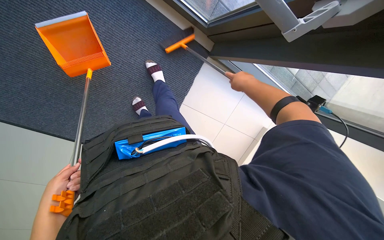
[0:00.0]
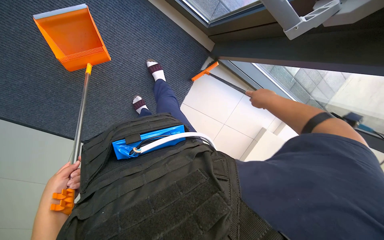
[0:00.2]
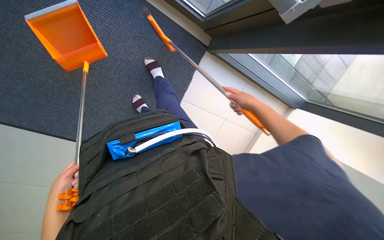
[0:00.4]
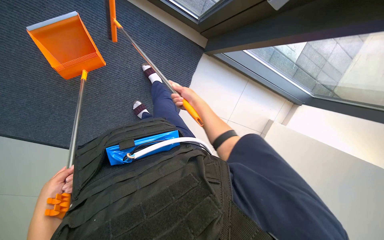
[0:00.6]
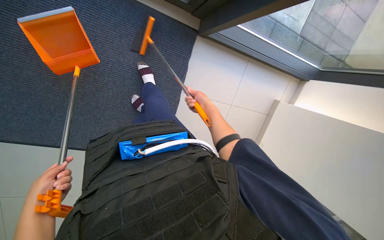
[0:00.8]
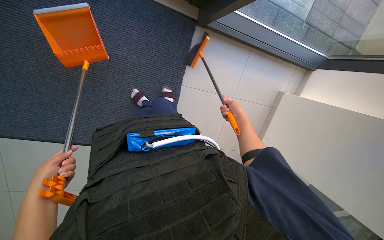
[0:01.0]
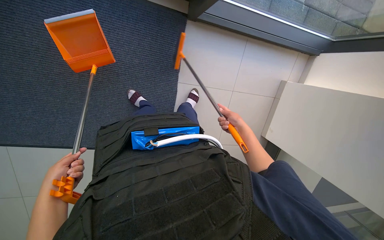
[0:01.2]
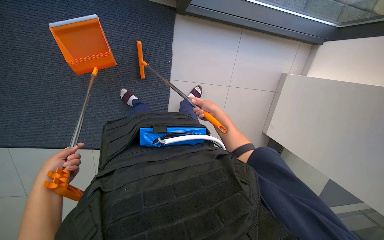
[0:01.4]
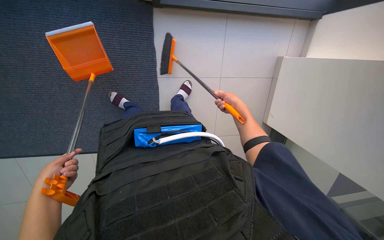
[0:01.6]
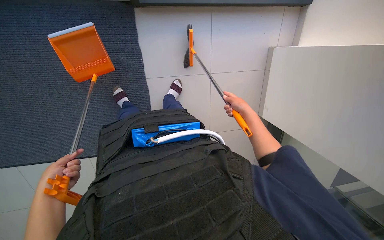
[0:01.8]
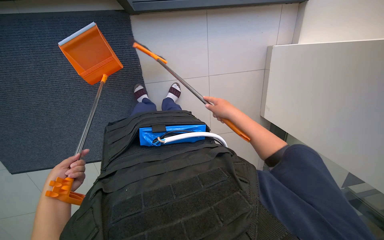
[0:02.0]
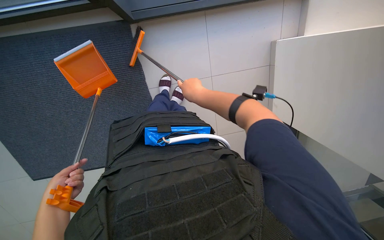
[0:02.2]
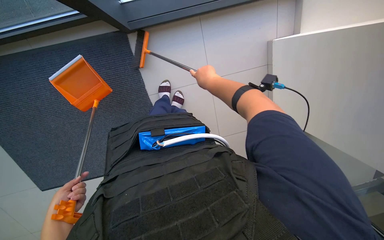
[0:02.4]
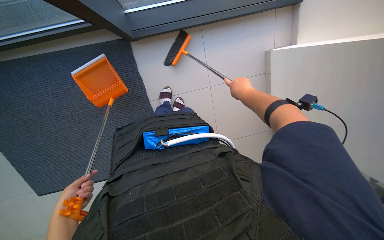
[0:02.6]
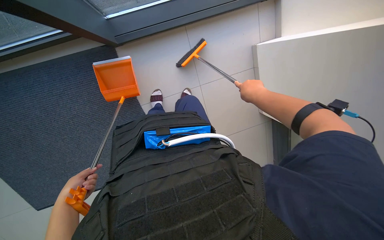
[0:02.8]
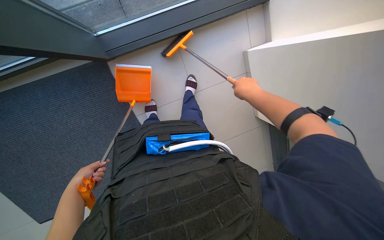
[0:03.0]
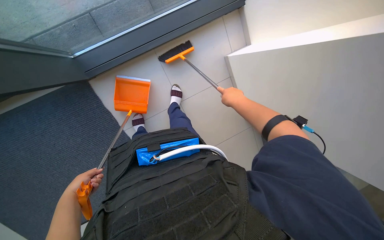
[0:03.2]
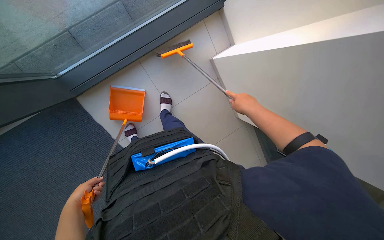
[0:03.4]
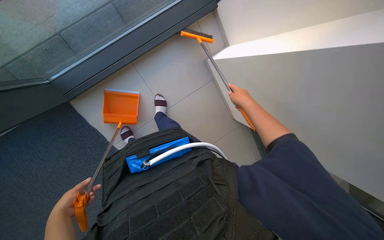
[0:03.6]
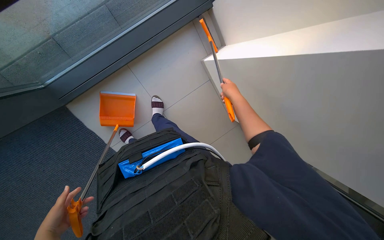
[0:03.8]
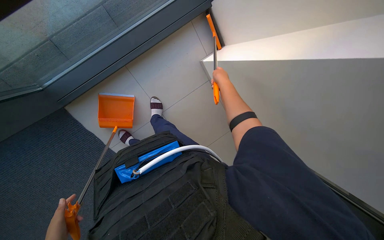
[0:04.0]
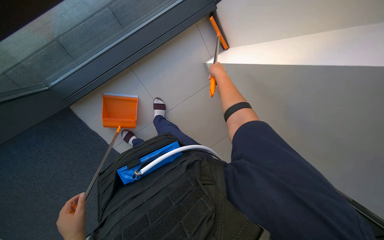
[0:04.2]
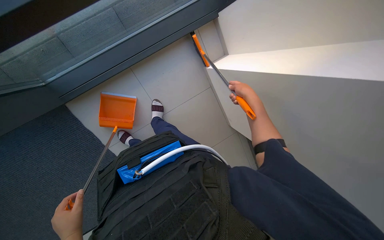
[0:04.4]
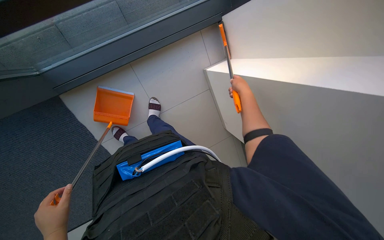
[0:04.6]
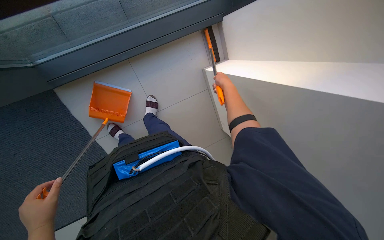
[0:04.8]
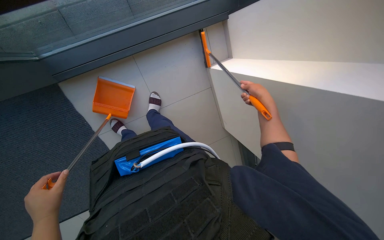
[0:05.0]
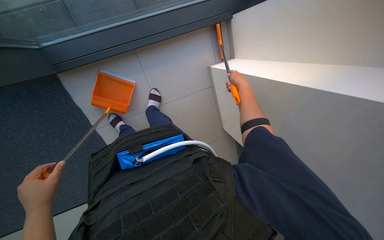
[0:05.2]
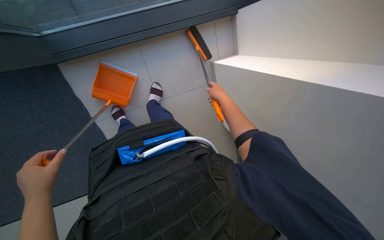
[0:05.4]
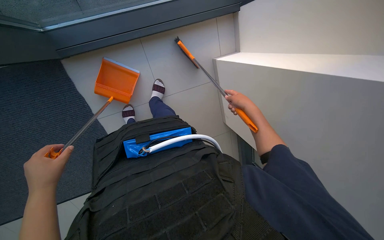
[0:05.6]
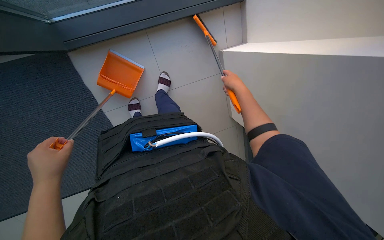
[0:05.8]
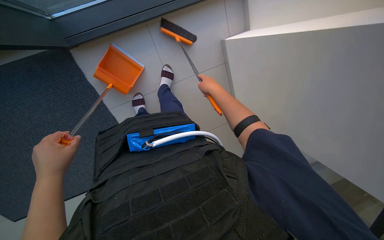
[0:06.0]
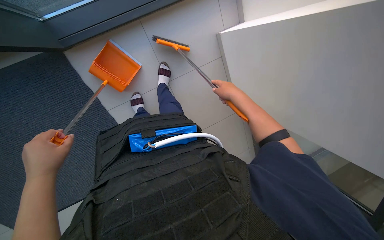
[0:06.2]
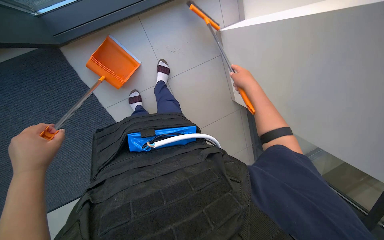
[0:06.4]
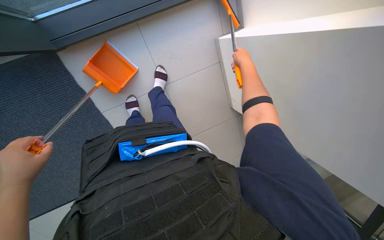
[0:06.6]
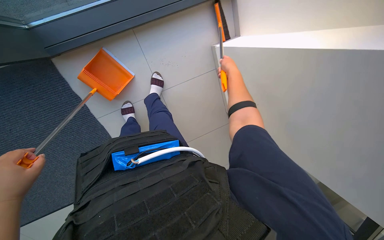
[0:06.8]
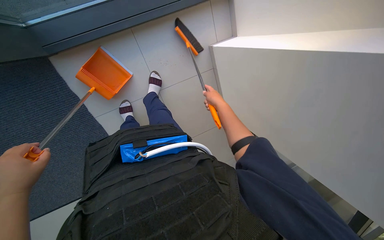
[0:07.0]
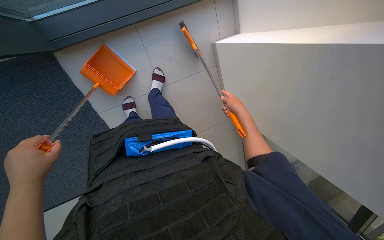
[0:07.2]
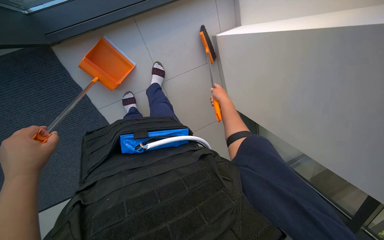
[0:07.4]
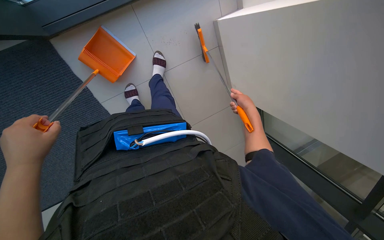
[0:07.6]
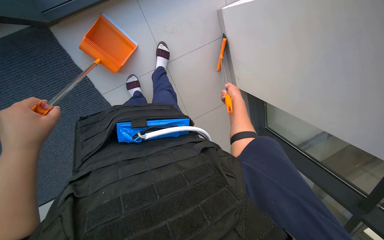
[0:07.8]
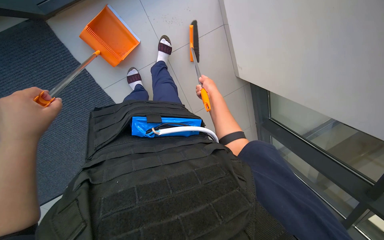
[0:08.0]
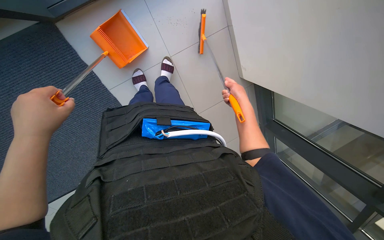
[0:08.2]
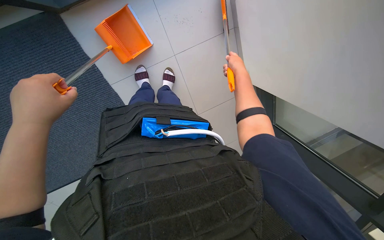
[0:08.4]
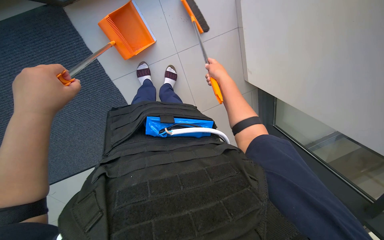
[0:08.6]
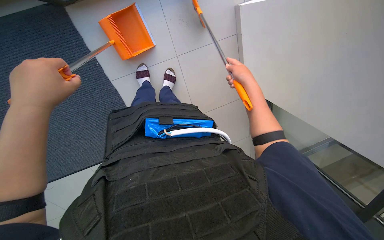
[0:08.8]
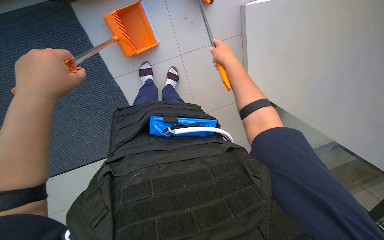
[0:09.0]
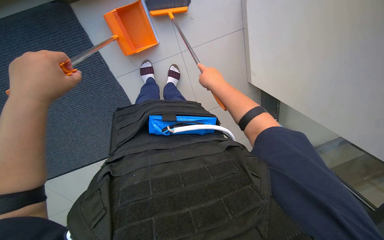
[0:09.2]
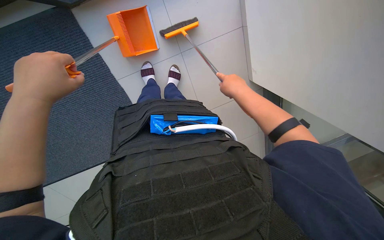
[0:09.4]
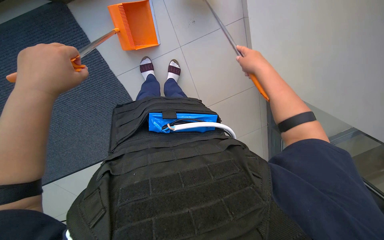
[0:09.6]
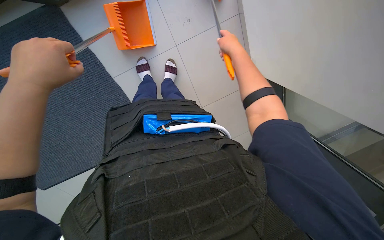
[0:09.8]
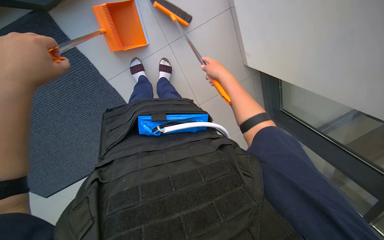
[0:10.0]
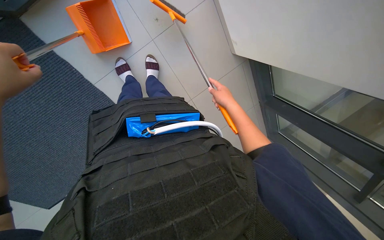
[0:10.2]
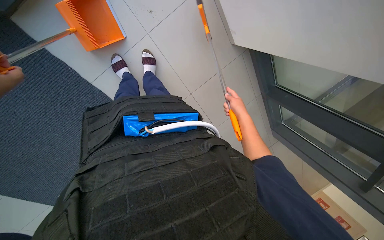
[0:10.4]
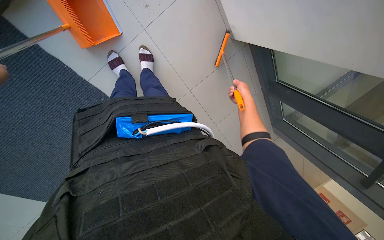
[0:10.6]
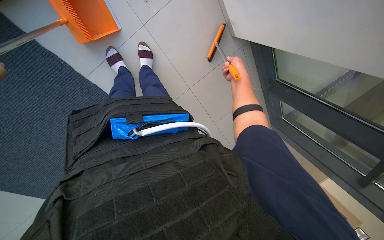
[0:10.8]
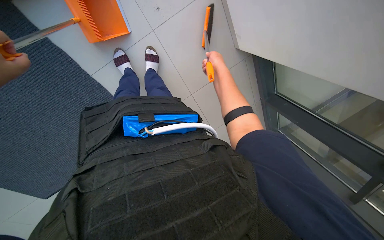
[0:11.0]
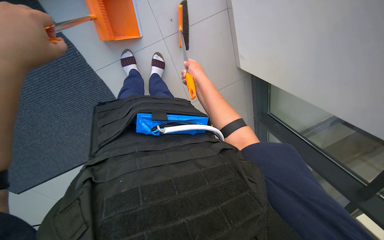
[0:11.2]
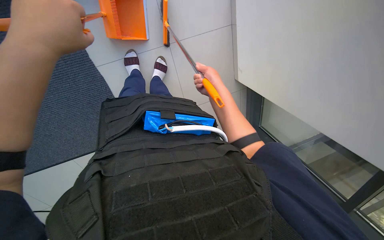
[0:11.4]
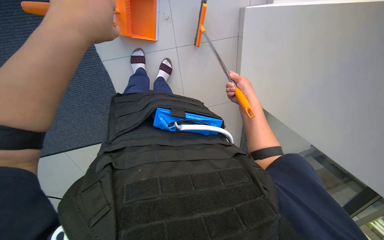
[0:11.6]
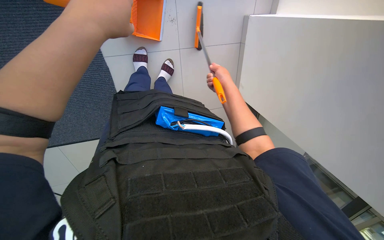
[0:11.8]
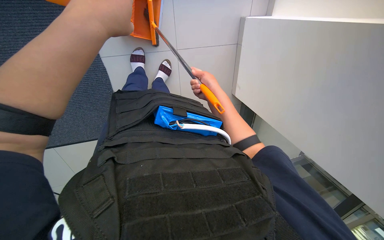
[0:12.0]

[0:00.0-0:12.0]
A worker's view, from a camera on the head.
Job: sweeping floor.
The whole recording: Sweeping floor with broom and dustpan. The worker sweeps the floor with a broom and collects debris with a dustpan.
0:00.0 to 0:01.6: The wearer looks some 15 degrees further downward. The right hand moves left and right over approximately 20 cm, changing direction 4 times, while the left hand is displaced to the left by approximately 15 cm.
0:01.6 to 0:03.0: The right hand is displaced nearer to the camera by approximately 20 cm, and reaches roughly 15 cm to the left, then returns. The left hand goes about 15 cm to the right.
0:03.0 to 0:04.4: The right hand travels up the picture and back again, roughly 15 cm each way.
0:04.4 to 0:06.0: The right hand moves left and right over about 15 cm, changing direction 2 times.
0:06.0 to 0:07.6: The right hand shifts some 20 cm to the right, down the picture and farther from the camera.
0:07.6 to 0:09.0: The right hand is displaced to the left, nearer to the camera and up the picture by about 25 cm.
0:09.0 to 0:10.4: The right hand moves up and down the picture over some 15 cm, changing direction 2 times.
0:10.4 to 0:12.0: The right hand moves left and right over some 20 cm, changing direction 2 times.

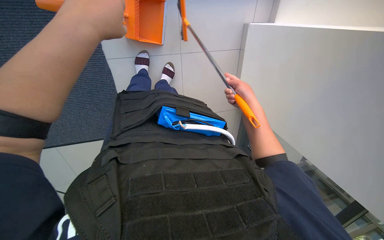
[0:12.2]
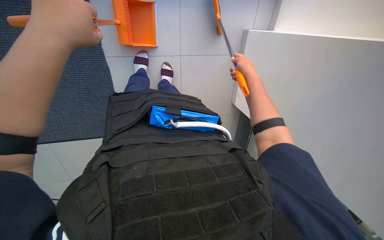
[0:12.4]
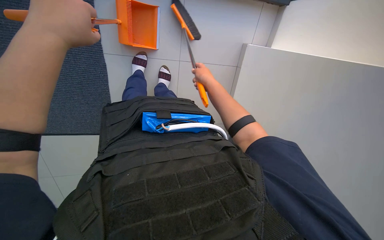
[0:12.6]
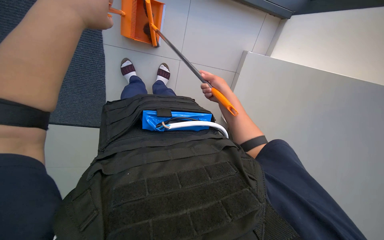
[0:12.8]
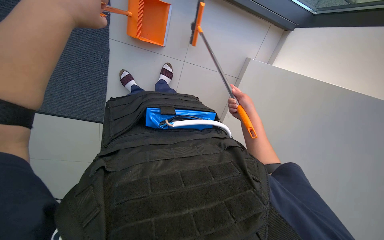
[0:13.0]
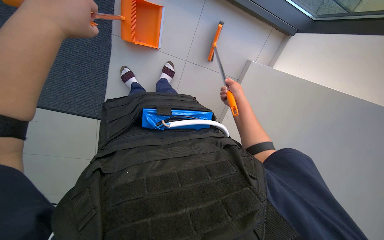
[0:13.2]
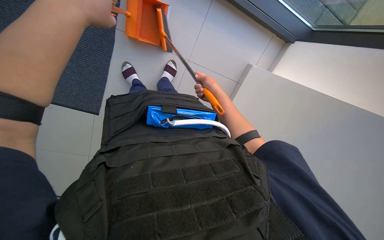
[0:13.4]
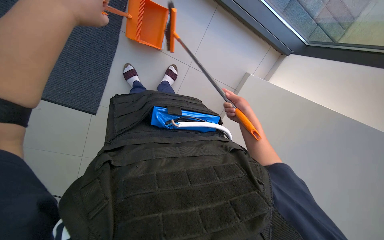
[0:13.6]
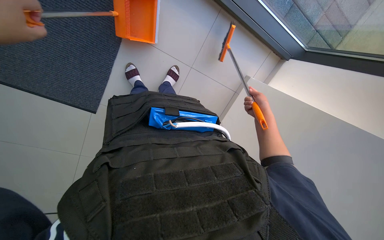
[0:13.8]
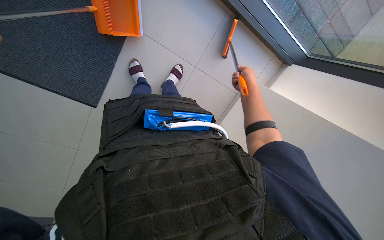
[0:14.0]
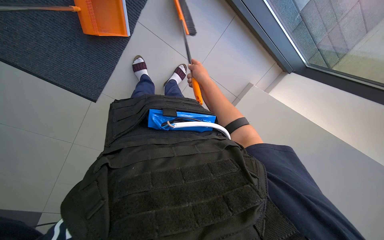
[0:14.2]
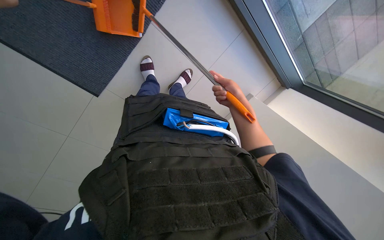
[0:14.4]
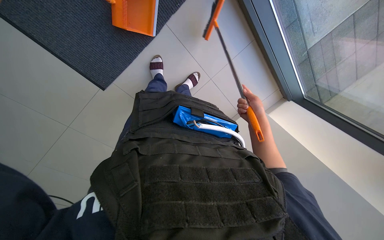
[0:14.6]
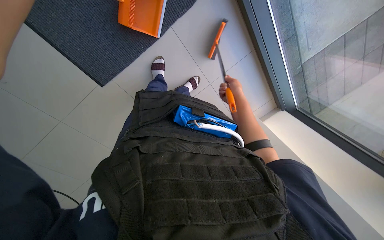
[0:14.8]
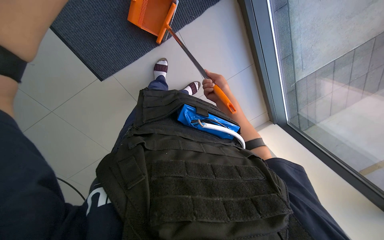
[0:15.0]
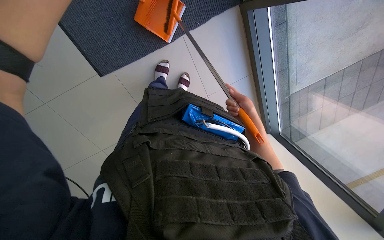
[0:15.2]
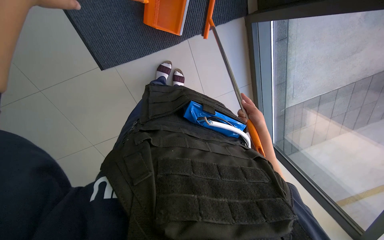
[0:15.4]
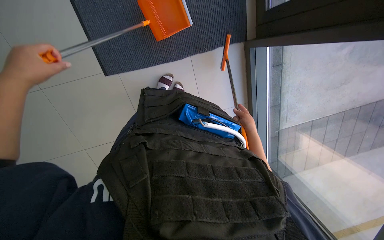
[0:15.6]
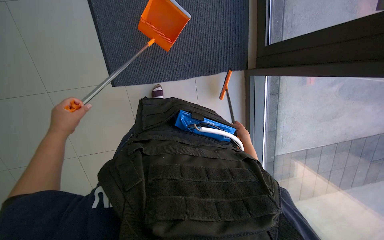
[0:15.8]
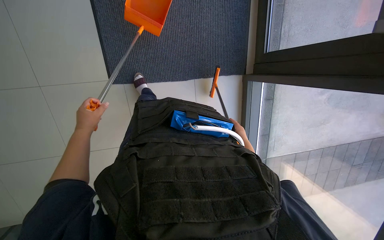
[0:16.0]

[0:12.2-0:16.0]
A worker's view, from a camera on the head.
Job: sweeping floor.
The whole recording: Sweeping floor with broom and dustpan. The worker sweeps the floor with a broom and collects debris with a dustpan.
0:12.2 to 0:13.4: The right hand goes left and right, about 15 cm each way, reversing 2 times.
0:13.4 to 0:14.8: The scene turns roughly 25 degrees clockwise in the picture. The right hand moves left and right over roughly 25 cm, changing direction 3 times.
0:14.8 to 0:16.0: The view tips upward by approximately 20 degrees. Everything in view rotates approximately 30 degrees clockwise. The right hand goes roughly 10 cm to the right.

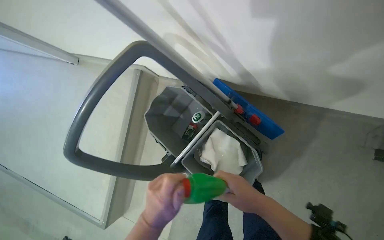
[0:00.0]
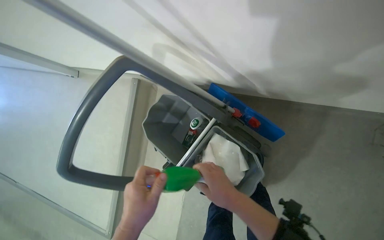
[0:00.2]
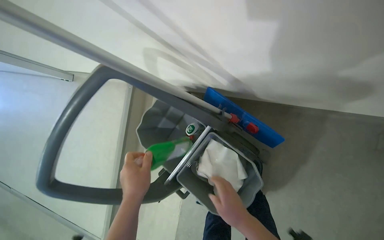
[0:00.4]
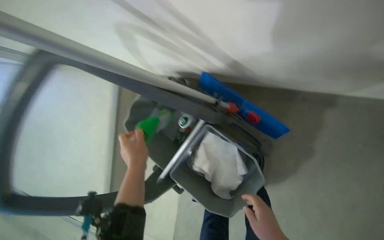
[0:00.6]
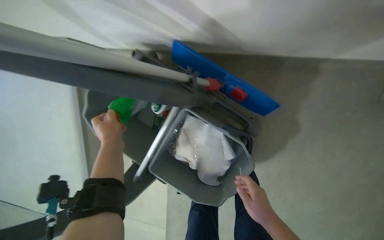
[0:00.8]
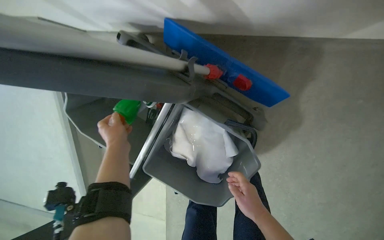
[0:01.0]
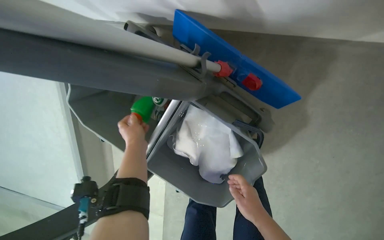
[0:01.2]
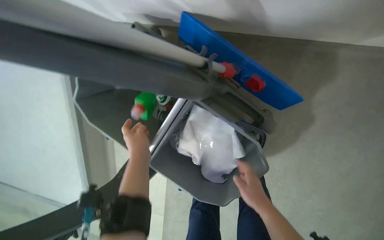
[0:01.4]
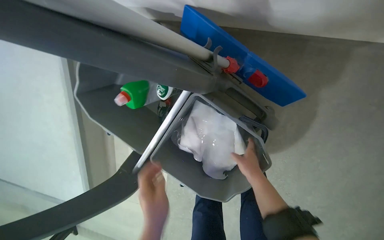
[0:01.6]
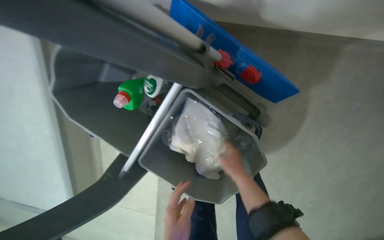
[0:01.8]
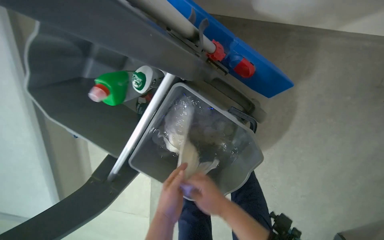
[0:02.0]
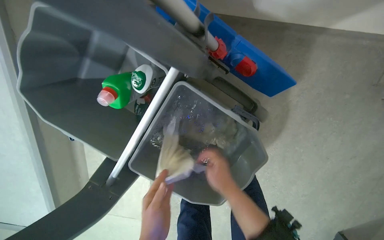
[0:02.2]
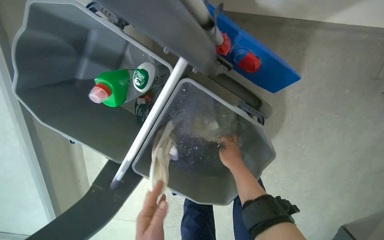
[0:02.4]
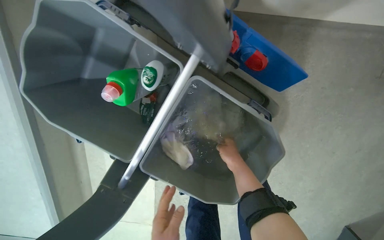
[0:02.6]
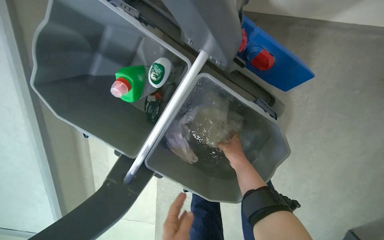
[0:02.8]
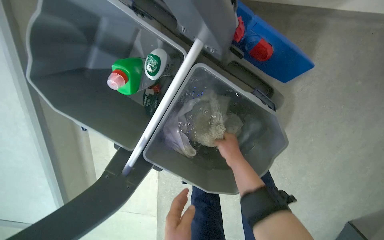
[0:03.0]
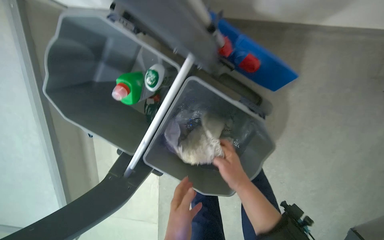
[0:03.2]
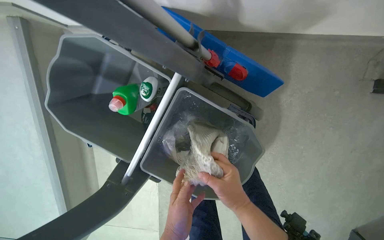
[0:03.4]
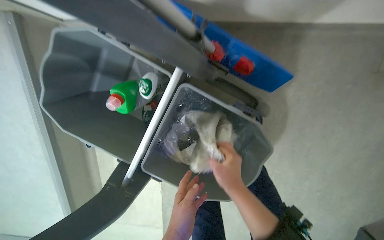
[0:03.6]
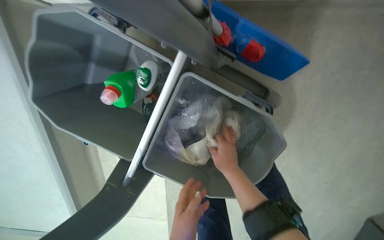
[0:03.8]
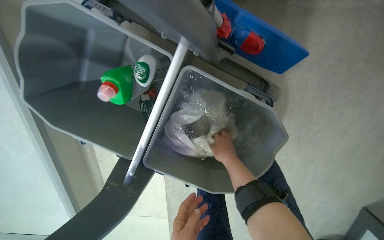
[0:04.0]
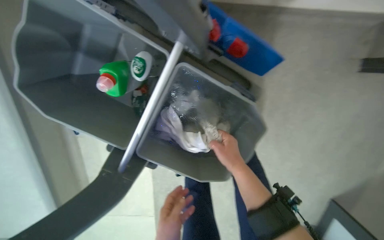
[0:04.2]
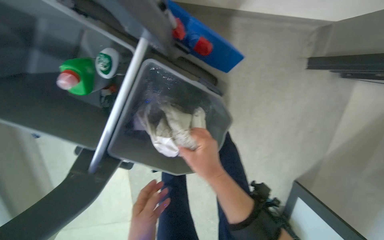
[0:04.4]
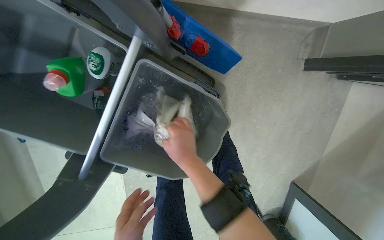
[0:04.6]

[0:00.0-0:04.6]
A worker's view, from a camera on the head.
Job: preparing cleaning supplies.
The whole recording: Preparing mop for cleaning. The worker takes a mop head from the bucket, wrings it, and attaches it to the mop handle.
0:00.0 to 0:01.6: The wearer looks some 20 degrees further downward. The left hand reaches about 25 cm up the picture, then returns.
0:03.0 to 0:04.6: The right hand swings nearer and farther, approximately 15 cm each way, with 2 reversals.
